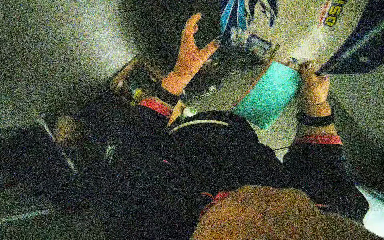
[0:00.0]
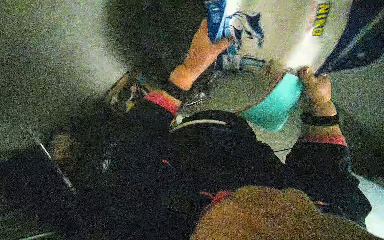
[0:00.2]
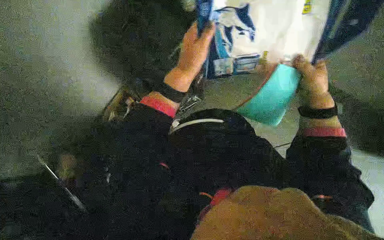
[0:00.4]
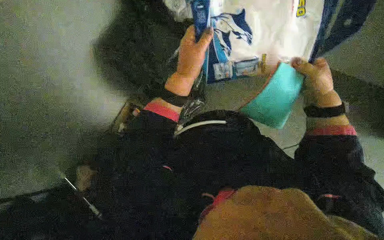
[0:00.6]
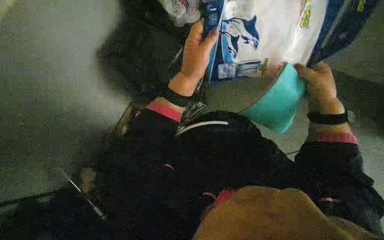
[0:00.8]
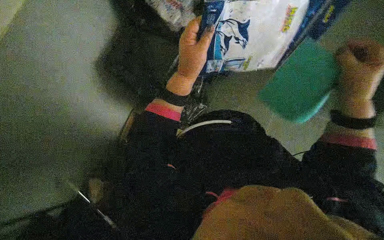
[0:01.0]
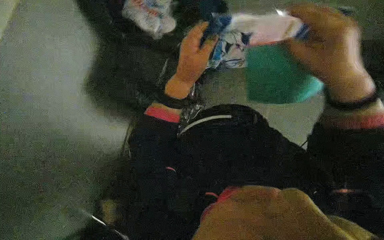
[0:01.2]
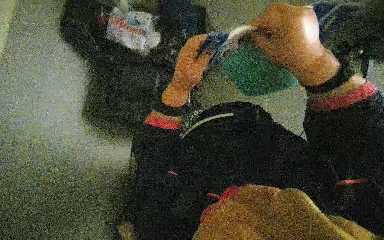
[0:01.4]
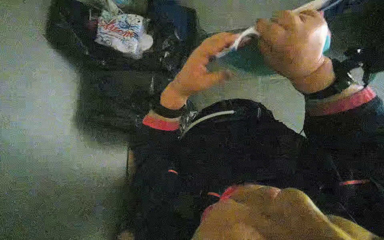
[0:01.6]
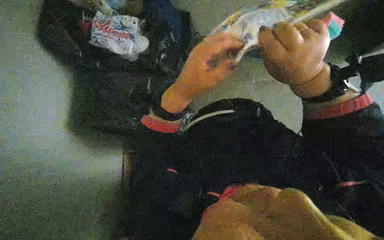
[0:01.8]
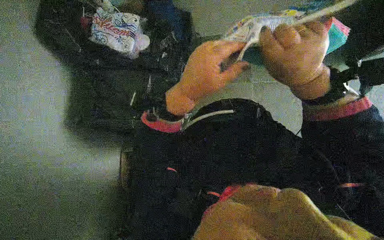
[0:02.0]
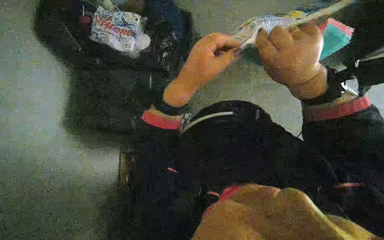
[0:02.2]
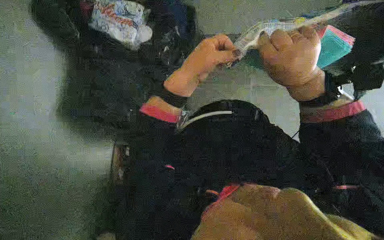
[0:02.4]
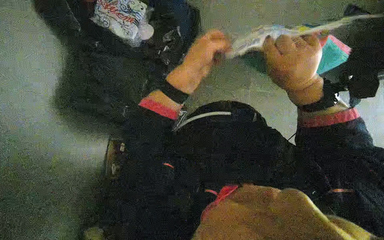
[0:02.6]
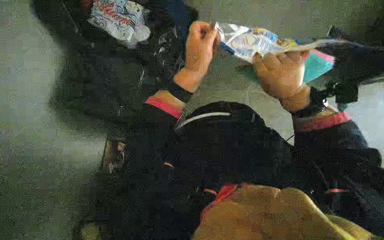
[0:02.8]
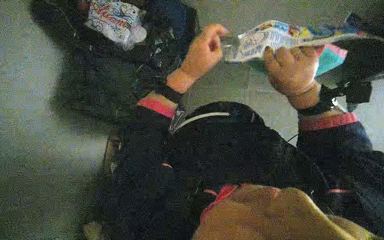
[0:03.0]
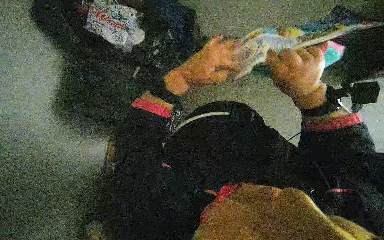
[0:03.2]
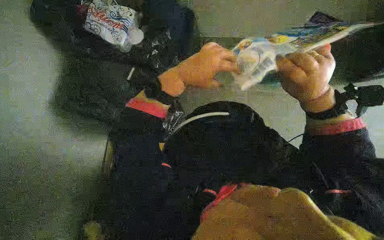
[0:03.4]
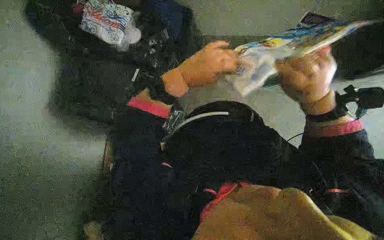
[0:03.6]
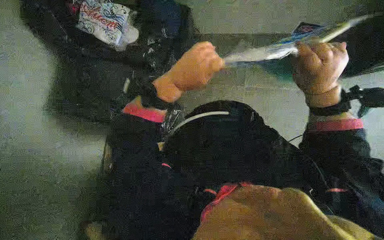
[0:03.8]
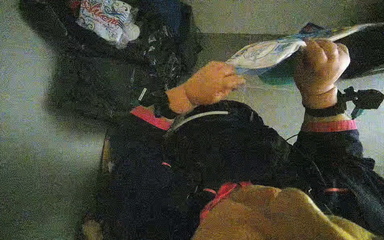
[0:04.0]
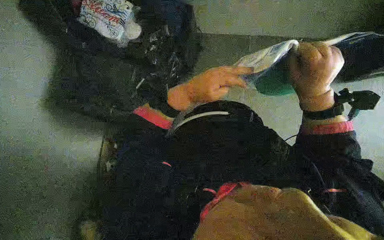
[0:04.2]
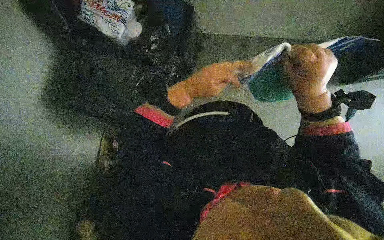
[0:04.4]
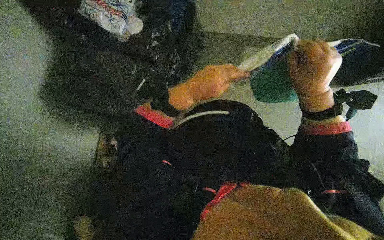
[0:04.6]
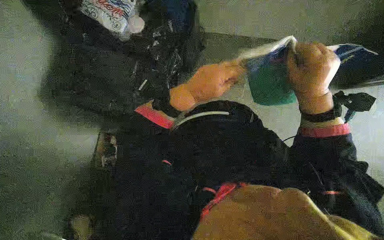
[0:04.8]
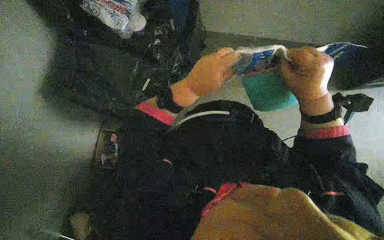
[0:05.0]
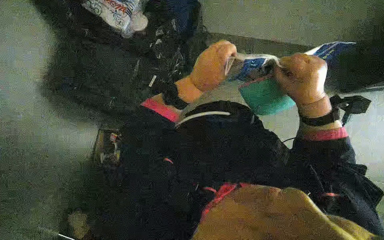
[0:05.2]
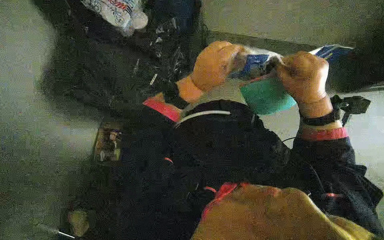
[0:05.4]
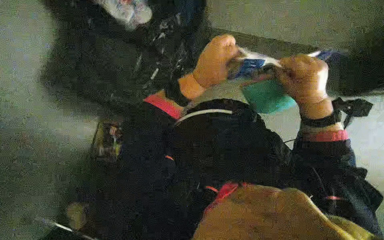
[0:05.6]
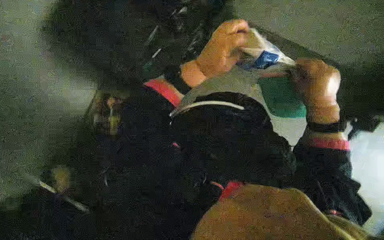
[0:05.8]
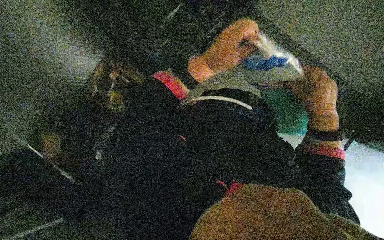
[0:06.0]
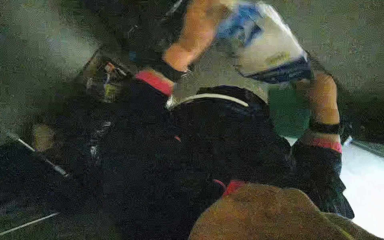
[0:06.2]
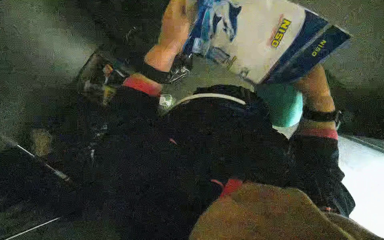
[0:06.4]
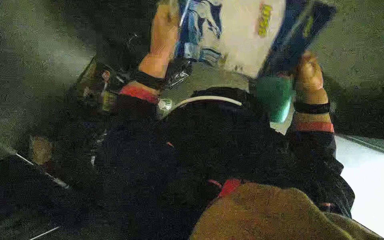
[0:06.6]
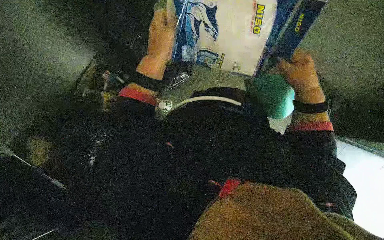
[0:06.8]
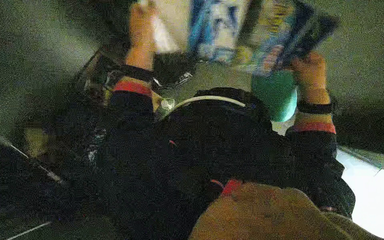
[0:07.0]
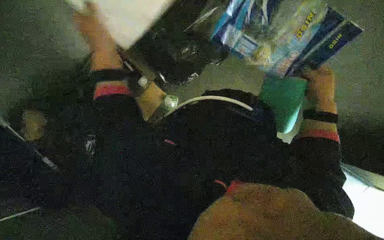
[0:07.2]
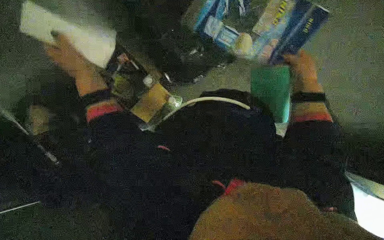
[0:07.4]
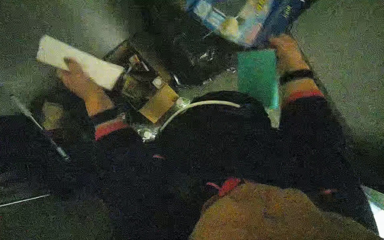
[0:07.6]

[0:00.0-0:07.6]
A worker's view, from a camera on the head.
Job: preparing cleaning supplies.
The whole recording: Preparing cleaning tools and supplies. The worker opens packages and places various cleaning supplies into a bucket on the cleaning cart.
0:00.0 to 0:01.6: The left hand moves nearer to the camera, roughly 10 cm, while the right hand goes nearer and farther, approximately 25 cm each way, reversing 2 times.
0:01.6 to 0:03.0: The hands are busy where they are.
0:03.0 to 0:04.6: The left hand moves down the picture, roughly 10 cm.
0:06.0 to 0:07.6: The left hand travels to the left and down the picture by some 40 cm, while the right hand shifts some 15 cm up the picture and farther from the camera.

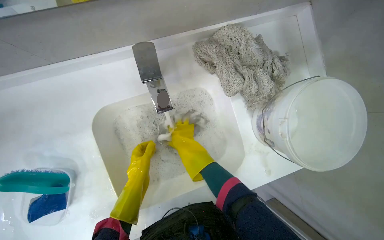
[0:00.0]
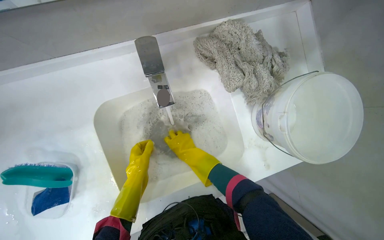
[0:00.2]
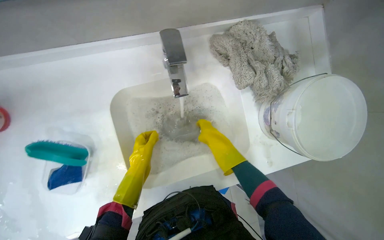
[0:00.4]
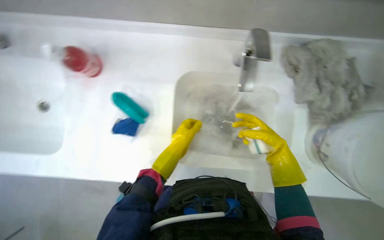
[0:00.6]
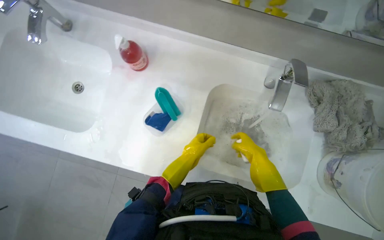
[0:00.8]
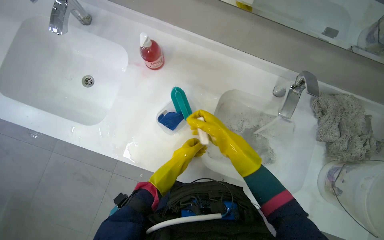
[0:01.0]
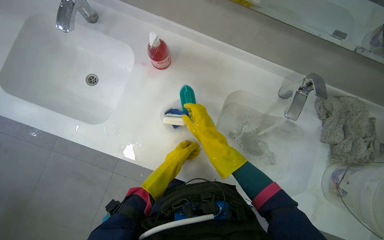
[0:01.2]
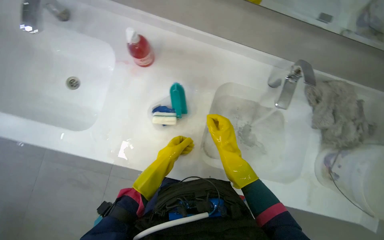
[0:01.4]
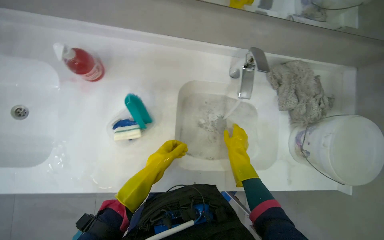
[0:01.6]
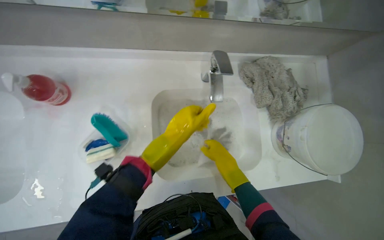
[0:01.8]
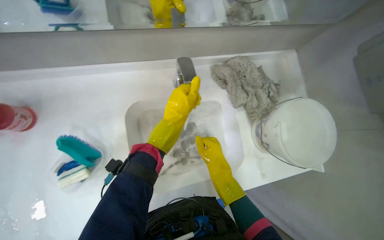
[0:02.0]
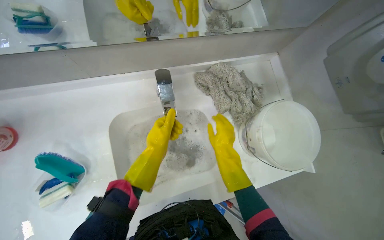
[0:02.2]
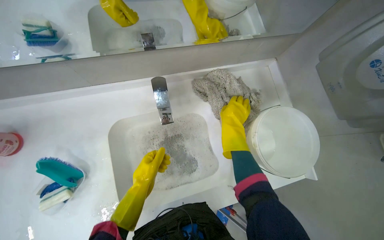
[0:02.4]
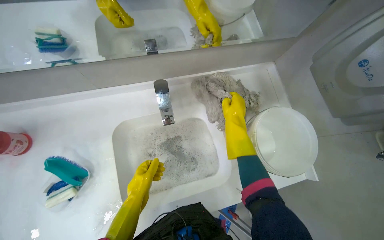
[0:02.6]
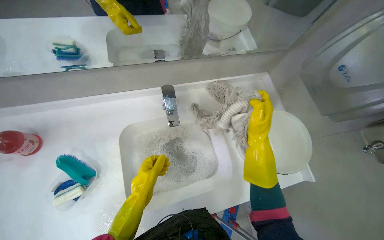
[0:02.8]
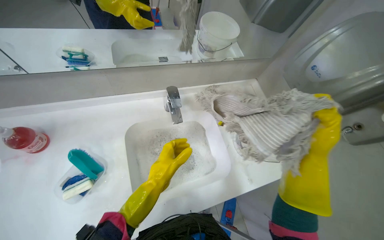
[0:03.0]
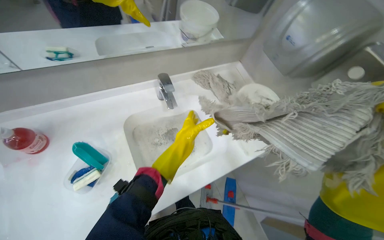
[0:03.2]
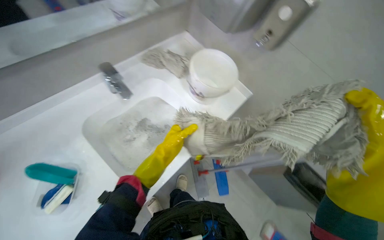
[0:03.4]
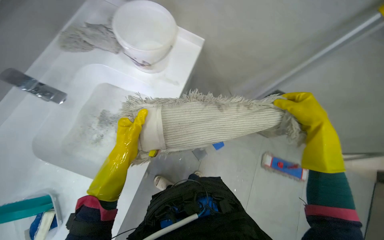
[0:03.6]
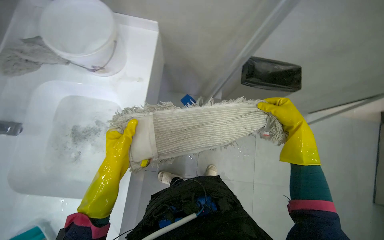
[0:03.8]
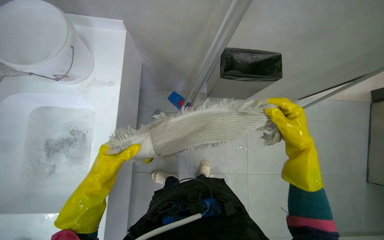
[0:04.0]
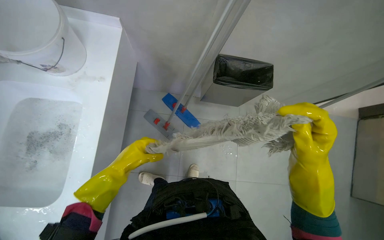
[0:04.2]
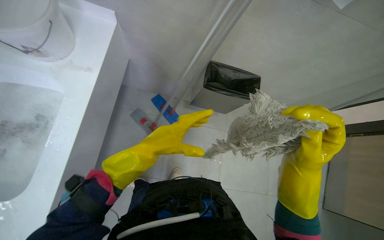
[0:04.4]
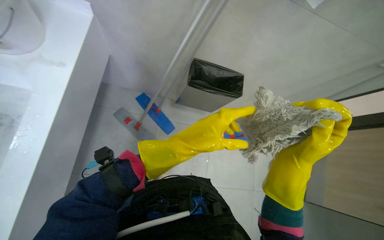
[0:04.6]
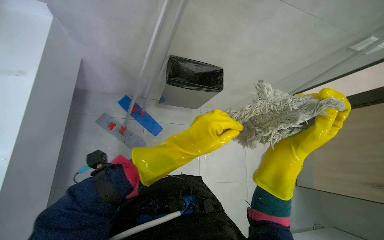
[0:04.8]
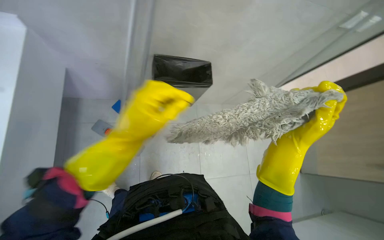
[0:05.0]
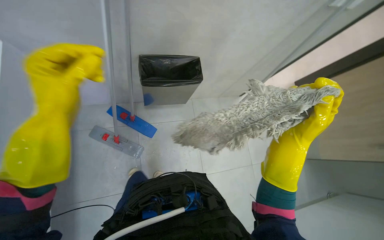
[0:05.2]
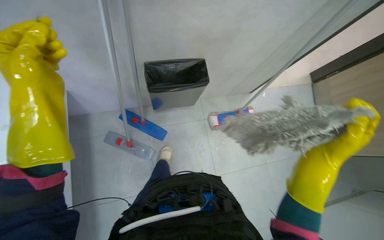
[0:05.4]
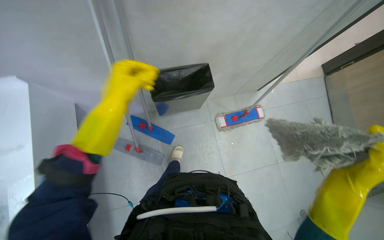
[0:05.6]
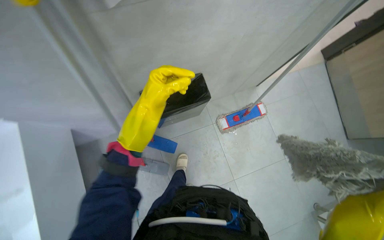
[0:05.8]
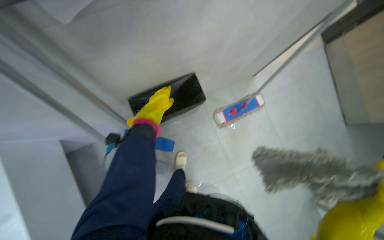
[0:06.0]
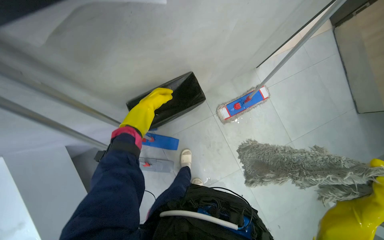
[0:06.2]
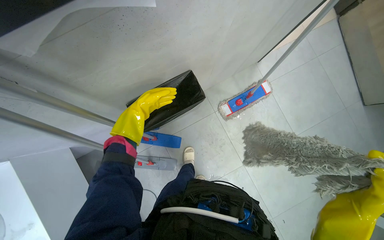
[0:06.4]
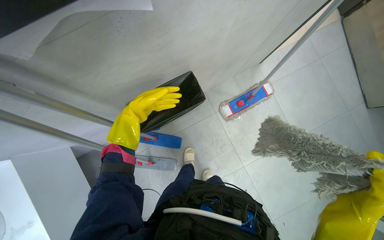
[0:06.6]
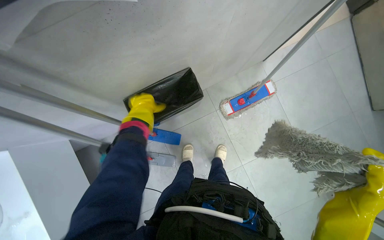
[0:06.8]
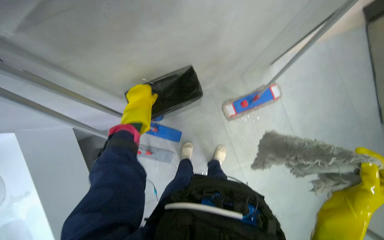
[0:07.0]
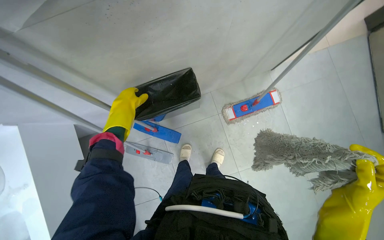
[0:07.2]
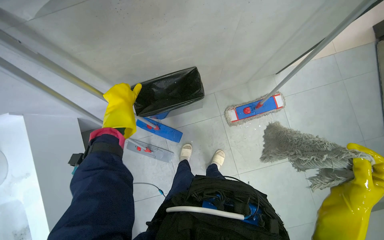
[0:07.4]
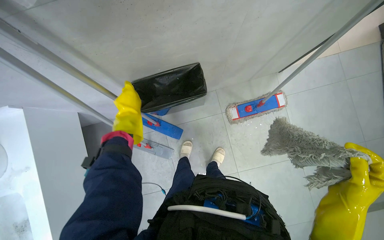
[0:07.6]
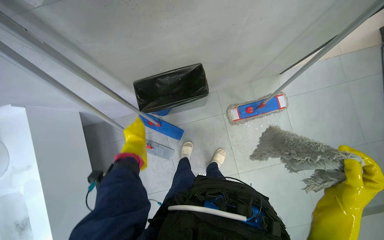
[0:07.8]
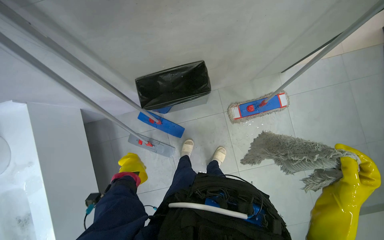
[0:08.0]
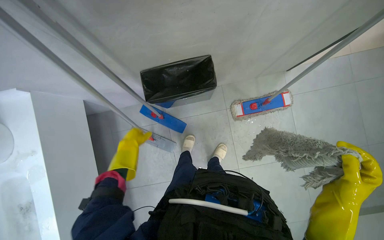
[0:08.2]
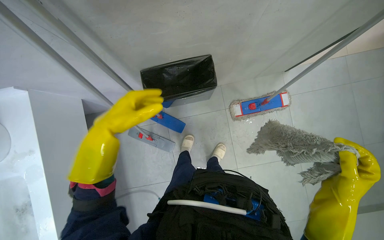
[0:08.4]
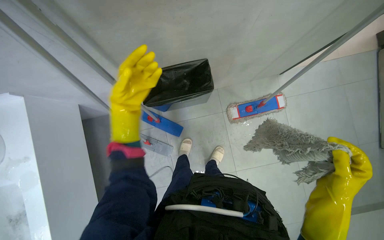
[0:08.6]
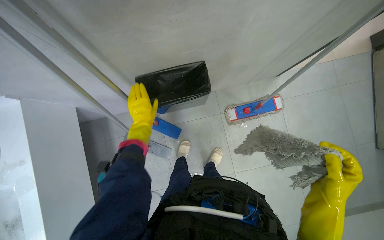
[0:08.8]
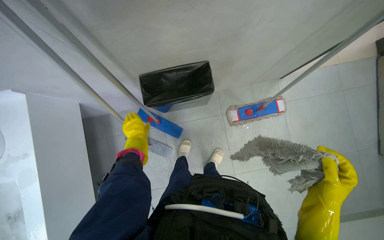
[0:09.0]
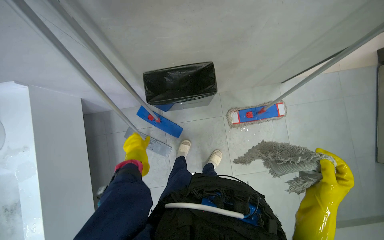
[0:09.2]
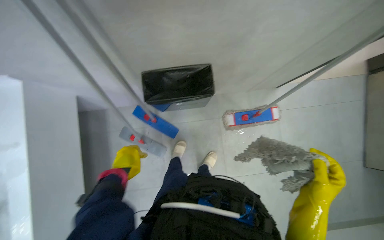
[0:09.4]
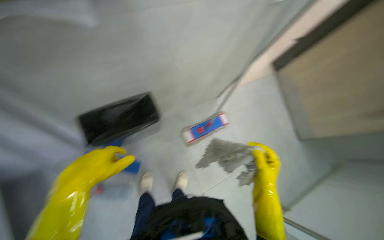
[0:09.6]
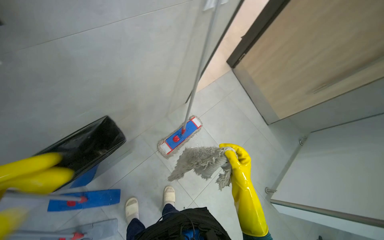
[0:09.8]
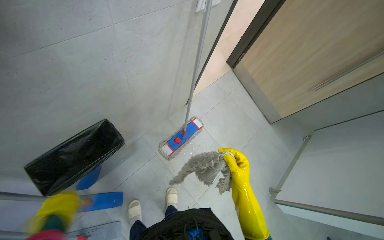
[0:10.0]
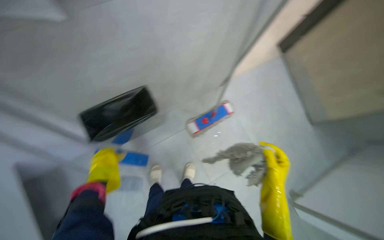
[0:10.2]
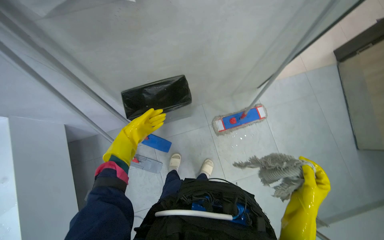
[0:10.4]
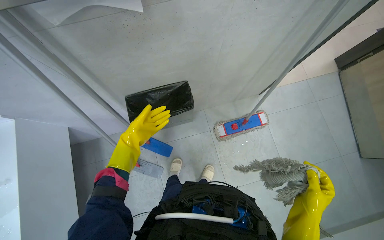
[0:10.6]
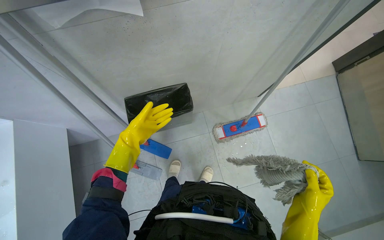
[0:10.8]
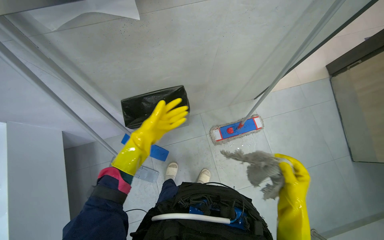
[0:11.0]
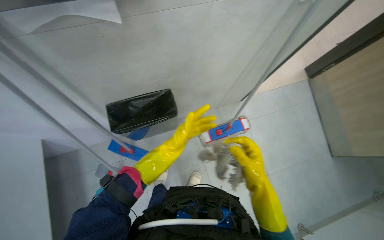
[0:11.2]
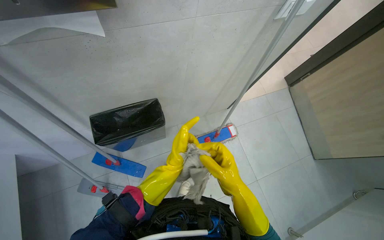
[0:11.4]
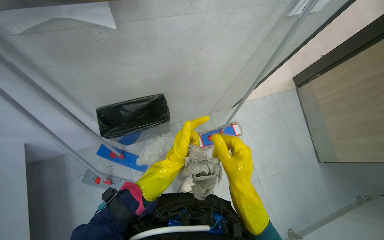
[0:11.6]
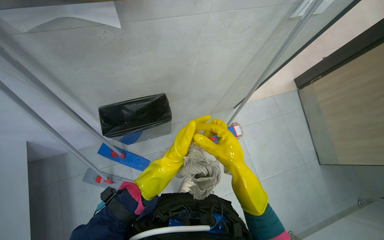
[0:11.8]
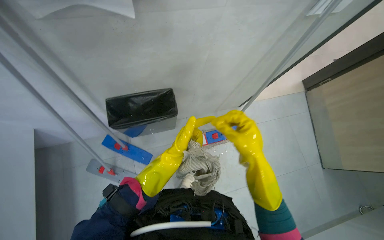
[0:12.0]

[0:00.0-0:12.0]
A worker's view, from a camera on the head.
Job: preparing cleaning supplies.
The whole recording: Changing mop head. The worker removes the dirty mop head from the frame and attaches a clean one.
0:01.6 to 0:03.0: The view tilts roughly 20 degrees upward. The left hand travels up the picture and back again, roughly 30 cm each way; the right hand is displaced to the right and nearer to the camera by some 40 cm.
0:03.0 to 0:04.4: The wearer looks some 45 degrees further to the right. The camera pitches downward, by about 20 degrees.
0:04.4 to 0:06.0: Everything in view rotates about 35 degrees counterclockwise. The left hand shifts roughly 35 cm up the picture and farther from the camera.
0:06.0 to 0:07.6: The left hand travels farther from the camera and back again, approximately 10 cm each way.
0:07.6 to 0:09.0: The left hand goes some 15 cm down the picture.
0:10.4 to 0:12.0: The right hand travels up the picture and to the left by some 20 cm; the left hand goes nearer and farther, approximately 20 cm each way, reversing 3 times.
